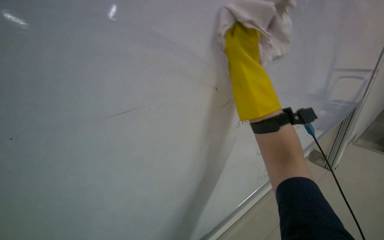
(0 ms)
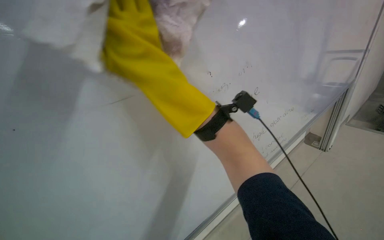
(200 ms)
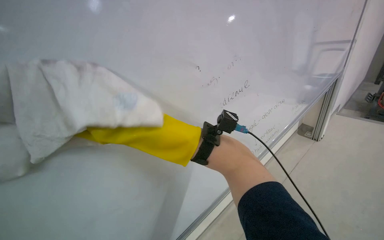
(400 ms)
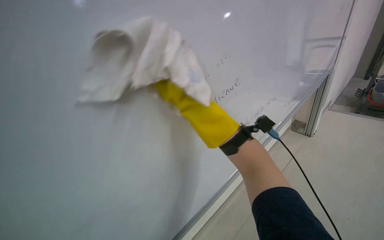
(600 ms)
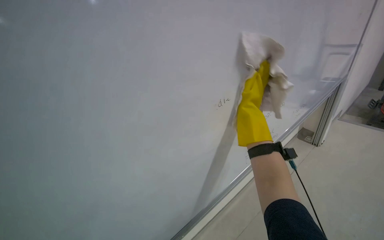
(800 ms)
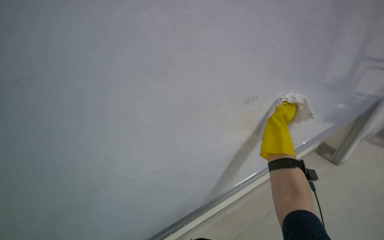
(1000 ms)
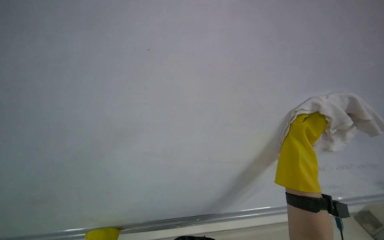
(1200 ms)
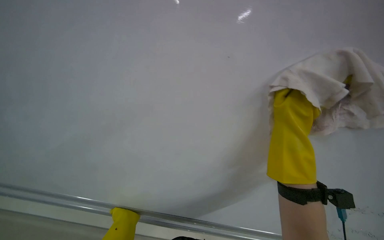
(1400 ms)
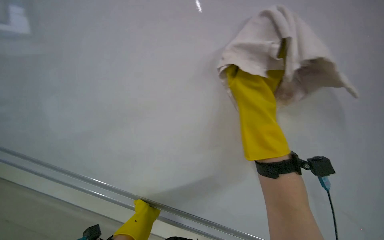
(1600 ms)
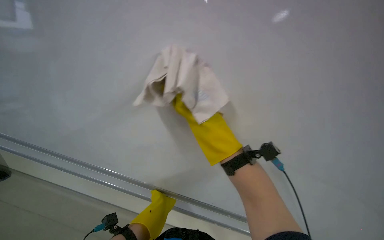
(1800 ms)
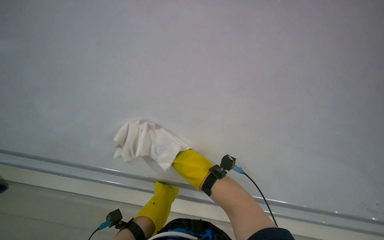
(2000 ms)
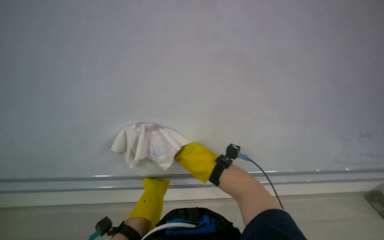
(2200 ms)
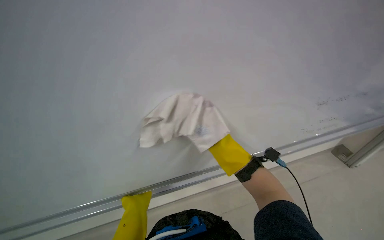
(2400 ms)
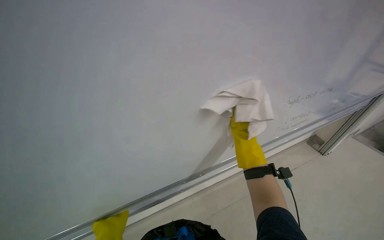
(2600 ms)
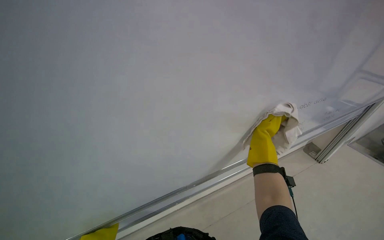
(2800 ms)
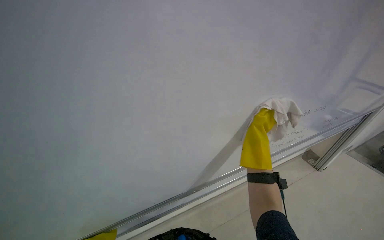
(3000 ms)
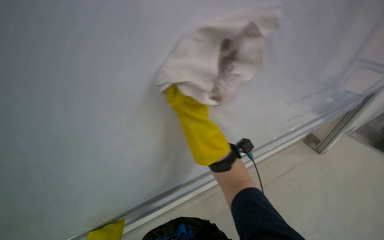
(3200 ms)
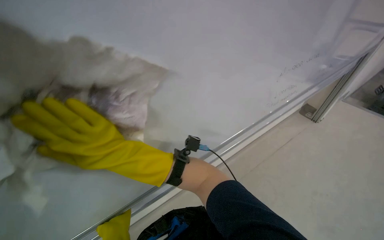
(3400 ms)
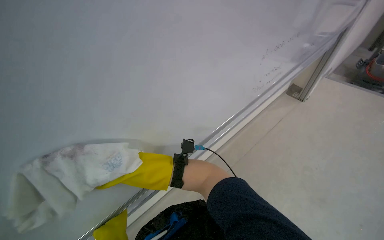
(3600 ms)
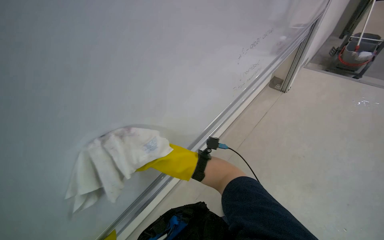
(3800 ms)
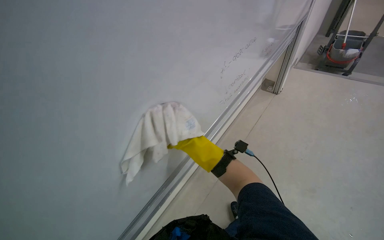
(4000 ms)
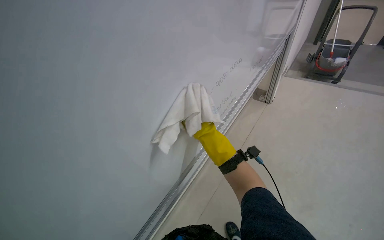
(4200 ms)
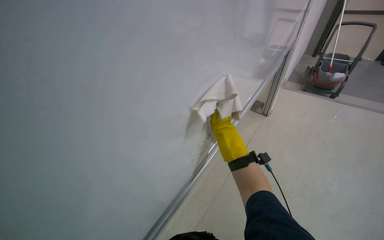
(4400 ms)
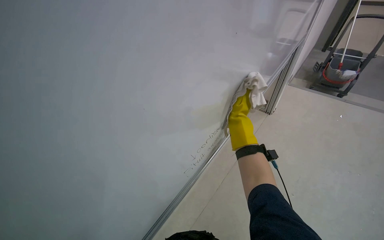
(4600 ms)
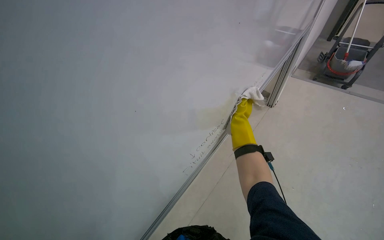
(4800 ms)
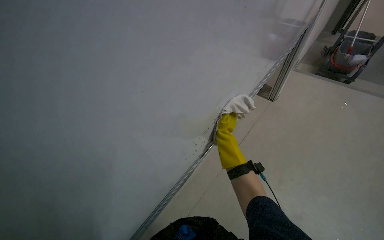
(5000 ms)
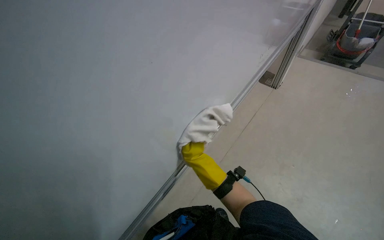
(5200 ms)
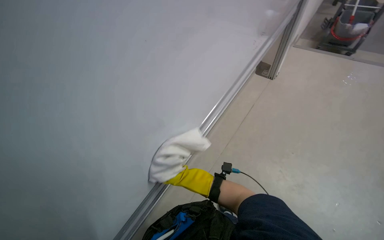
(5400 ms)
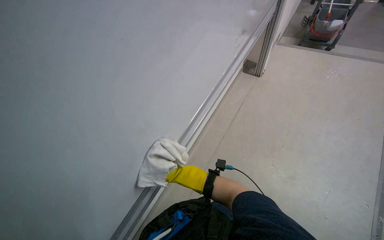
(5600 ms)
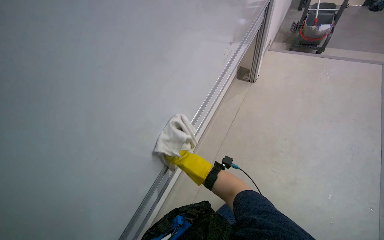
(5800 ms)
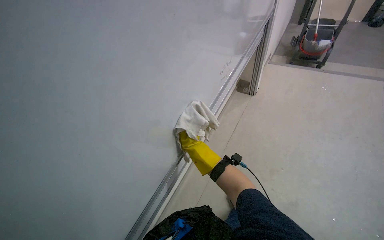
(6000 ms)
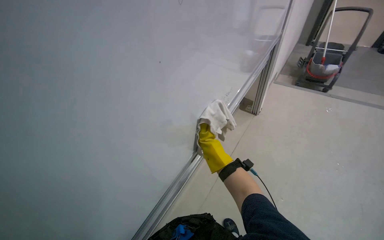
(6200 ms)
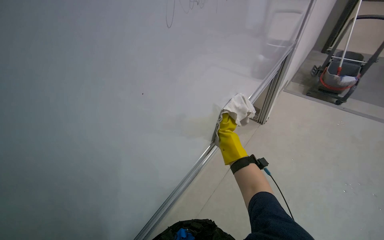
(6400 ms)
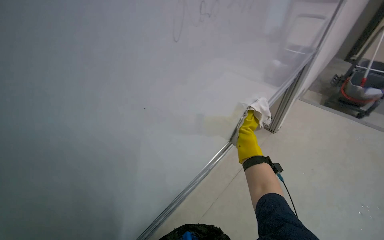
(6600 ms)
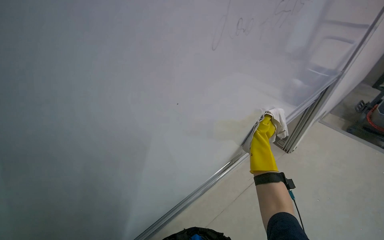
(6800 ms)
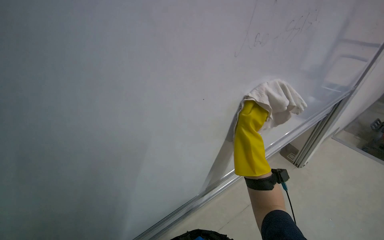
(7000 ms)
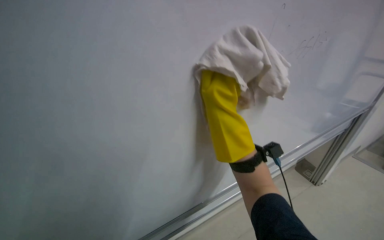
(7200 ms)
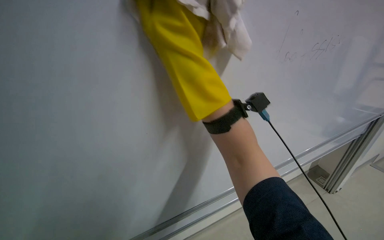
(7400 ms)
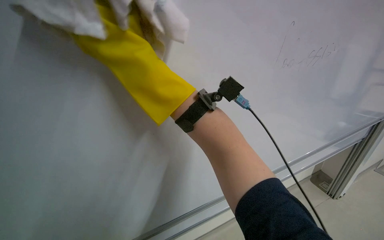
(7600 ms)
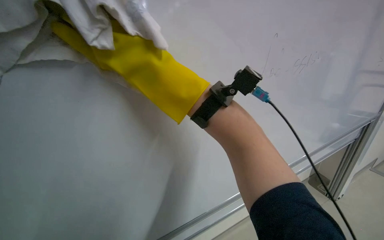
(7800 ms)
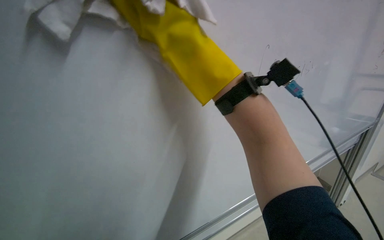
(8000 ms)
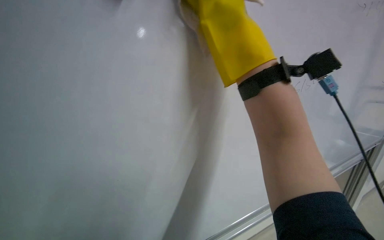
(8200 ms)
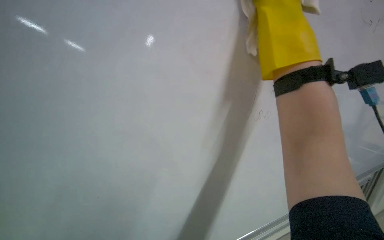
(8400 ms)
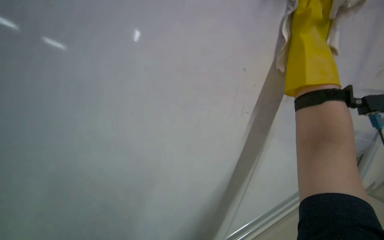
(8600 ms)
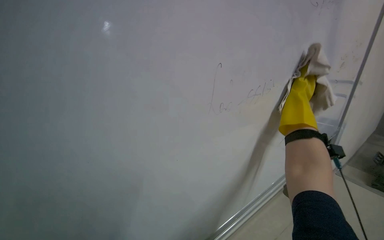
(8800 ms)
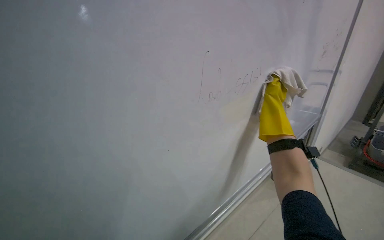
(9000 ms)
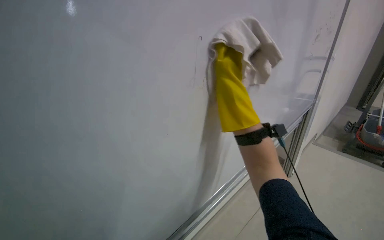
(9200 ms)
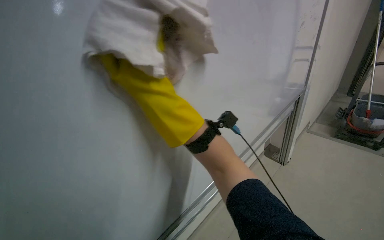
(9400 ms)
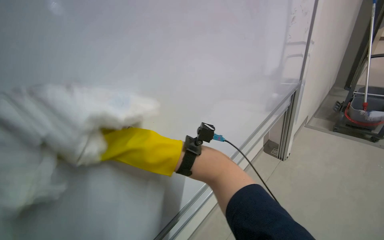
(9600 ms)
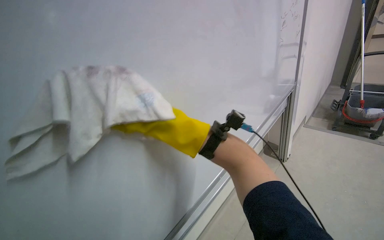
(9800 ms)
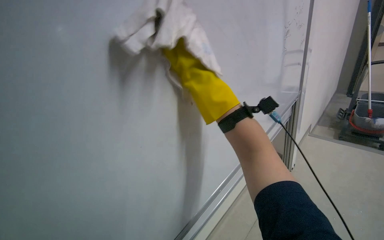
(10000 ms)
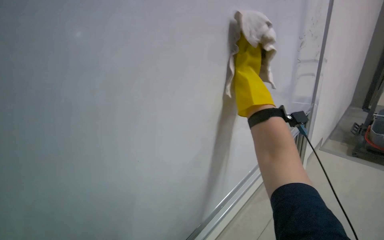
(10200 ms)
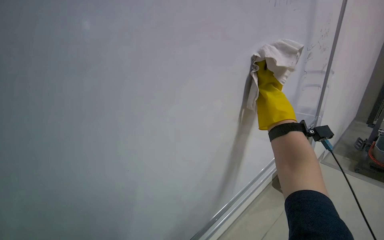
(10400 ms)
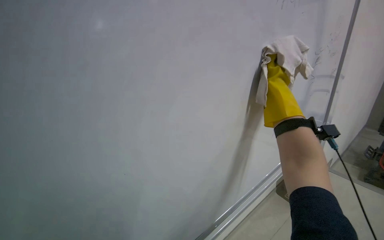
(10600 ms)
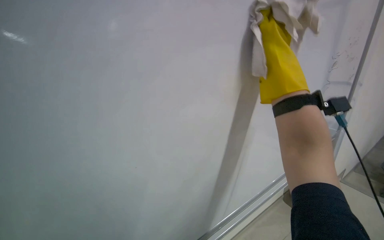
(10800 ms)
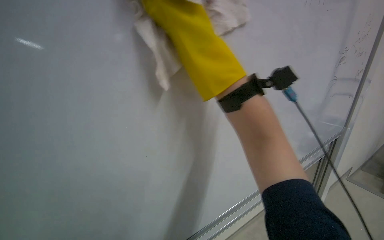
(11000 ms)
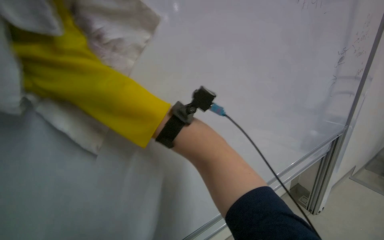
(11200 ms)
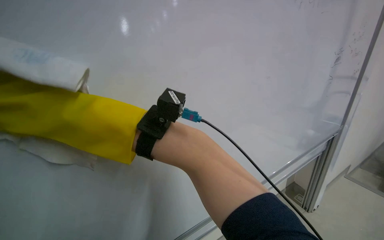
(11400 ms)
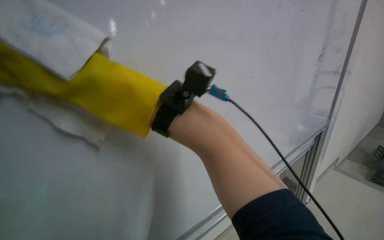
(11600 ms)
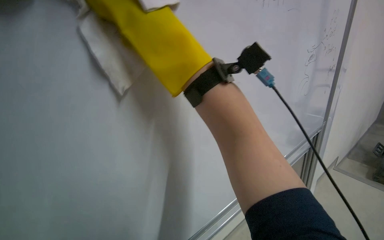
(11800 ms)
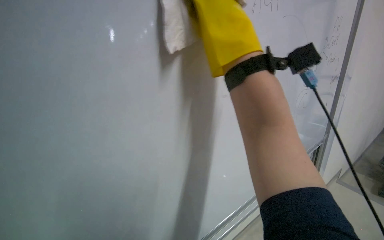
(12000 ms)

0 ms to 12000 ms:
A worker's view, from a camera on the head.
Job: wiping surfaces.
The whole recording: Wiping whiteboard surface. The worker wipes the whiteboard surface with a cloth, periodically re-wetting and wringing it.
0 ms to 1600 ms: The camera is aimed roughly 30 degrees further to the left.
4400 ms to 6000 ms: The right hand goes roughly 10 cm to the left, and travels down the picture and back again, about 25 cm each way.
6000 ms to 7600 ms: The wearer's head swings about 30 degrees to the left. The camera pitches upward, by approximately 25 degrees.
7600 ms to 9000 ms: The wearer looks some 60 degrees further to the left. The camera pitches downward, by about 35 degrees.
9000 ms to 10400 ms: The right hand goes to the left and returns, approximately 20 cm each way.
10400 ms to 12000 ms: The right hand reaches approximately 40 cm to the left, then returns.

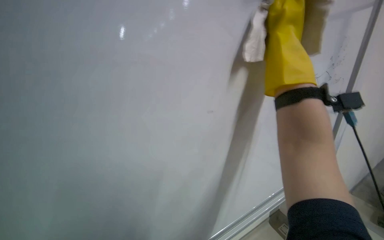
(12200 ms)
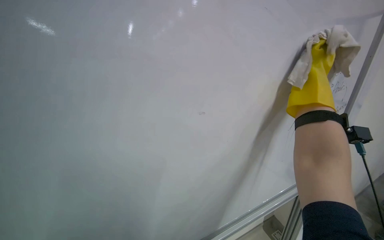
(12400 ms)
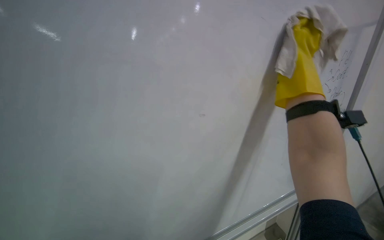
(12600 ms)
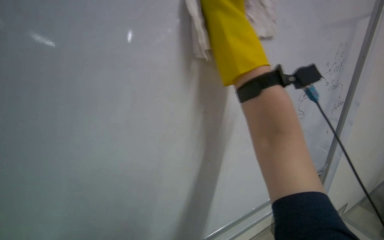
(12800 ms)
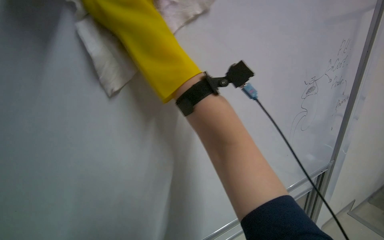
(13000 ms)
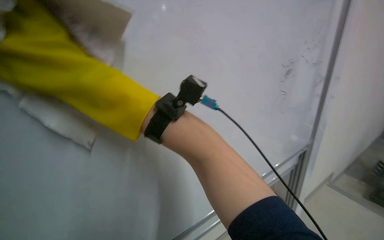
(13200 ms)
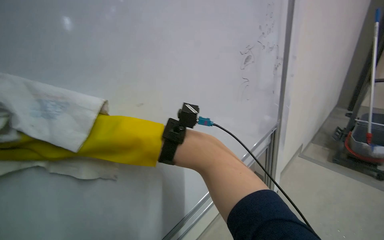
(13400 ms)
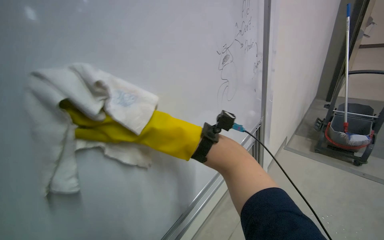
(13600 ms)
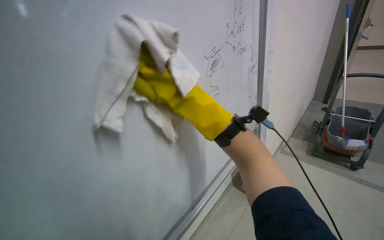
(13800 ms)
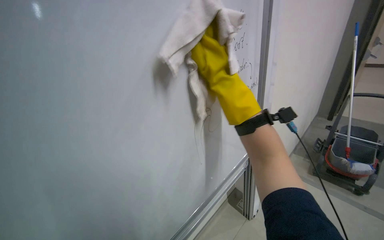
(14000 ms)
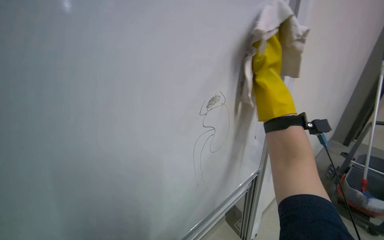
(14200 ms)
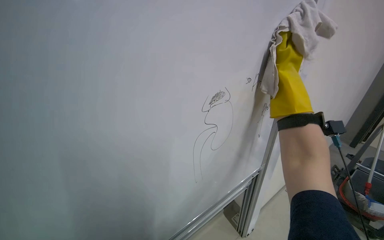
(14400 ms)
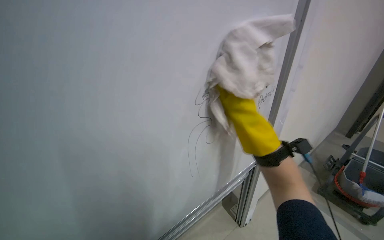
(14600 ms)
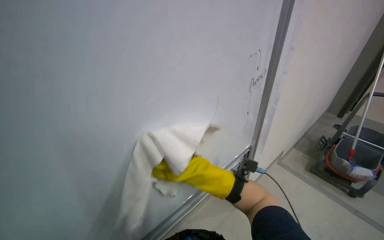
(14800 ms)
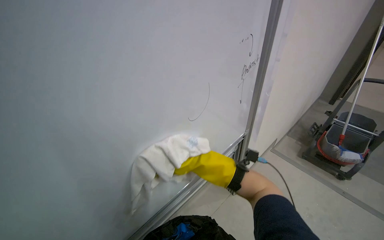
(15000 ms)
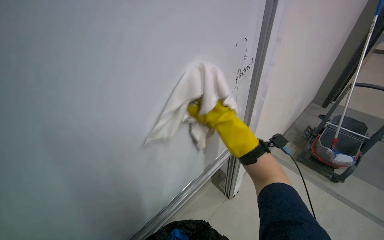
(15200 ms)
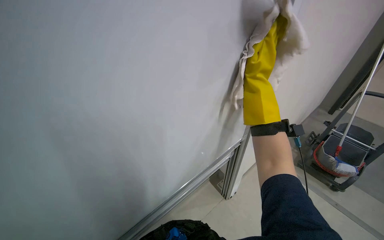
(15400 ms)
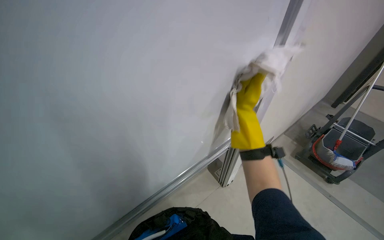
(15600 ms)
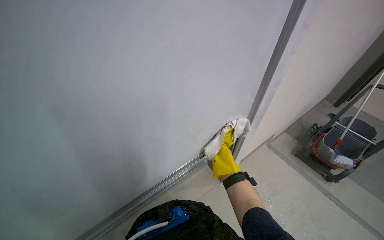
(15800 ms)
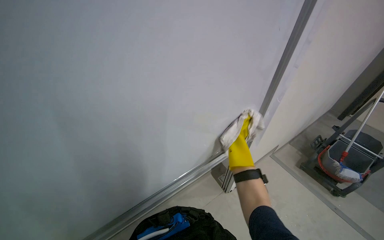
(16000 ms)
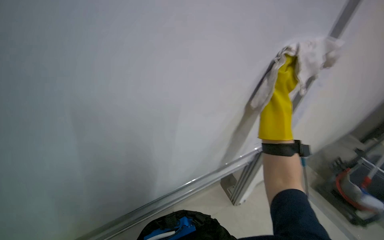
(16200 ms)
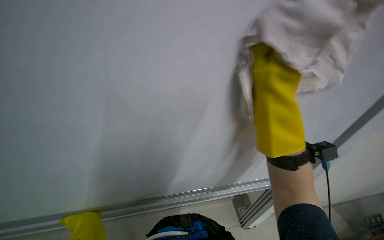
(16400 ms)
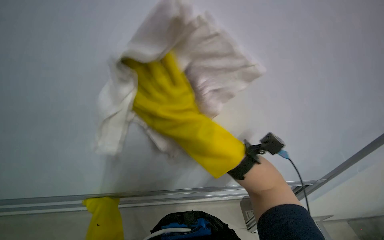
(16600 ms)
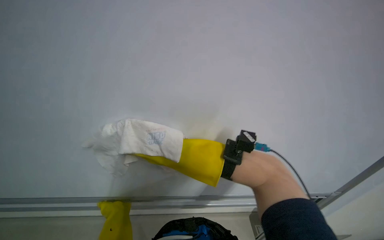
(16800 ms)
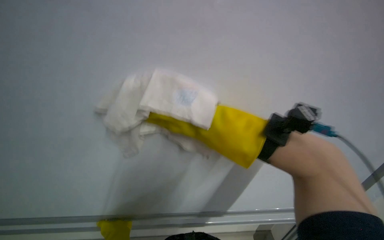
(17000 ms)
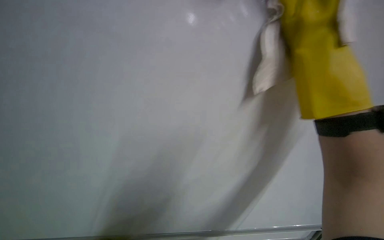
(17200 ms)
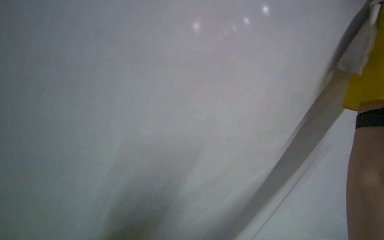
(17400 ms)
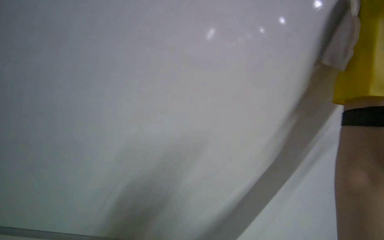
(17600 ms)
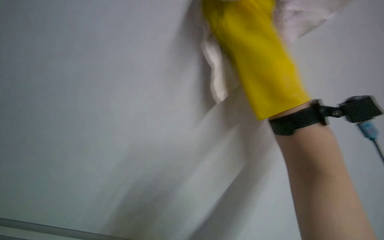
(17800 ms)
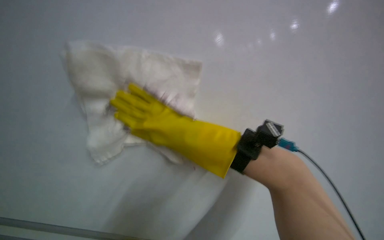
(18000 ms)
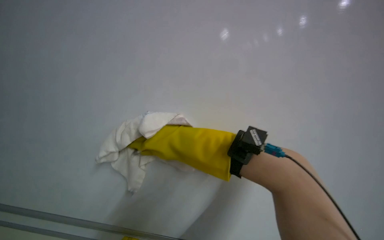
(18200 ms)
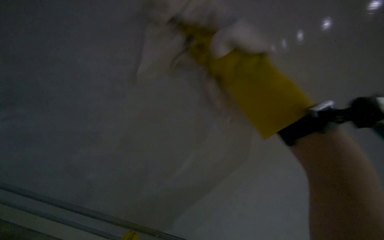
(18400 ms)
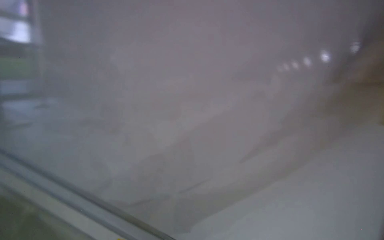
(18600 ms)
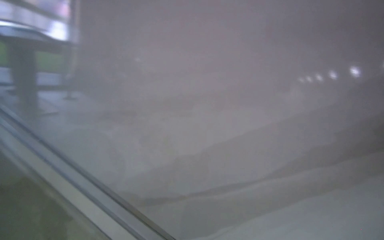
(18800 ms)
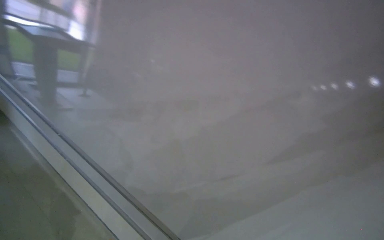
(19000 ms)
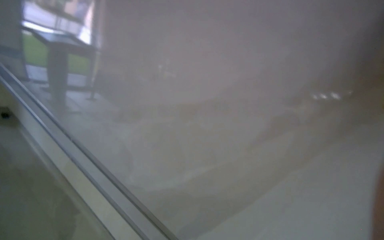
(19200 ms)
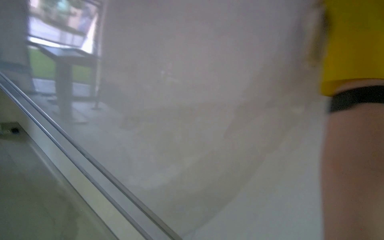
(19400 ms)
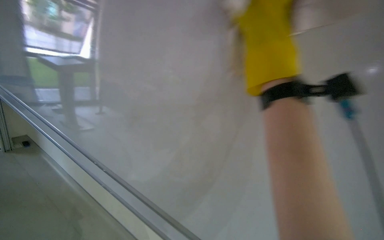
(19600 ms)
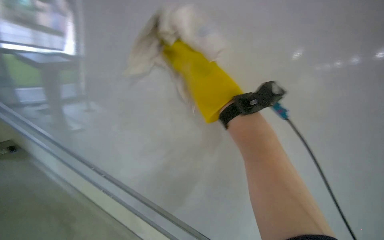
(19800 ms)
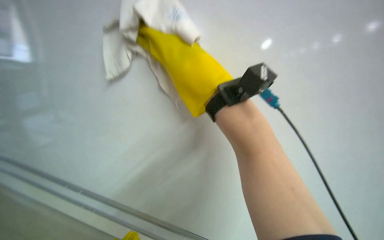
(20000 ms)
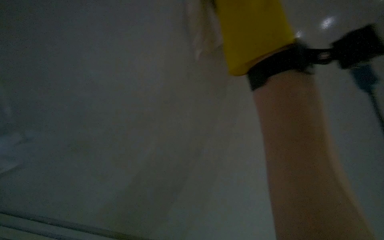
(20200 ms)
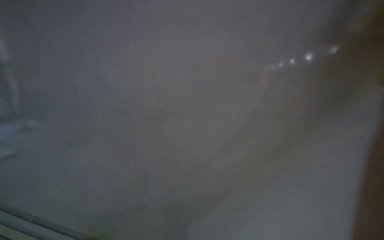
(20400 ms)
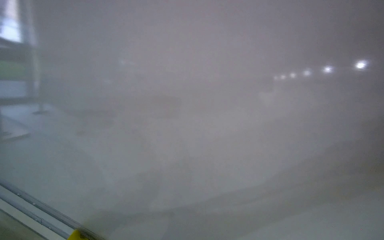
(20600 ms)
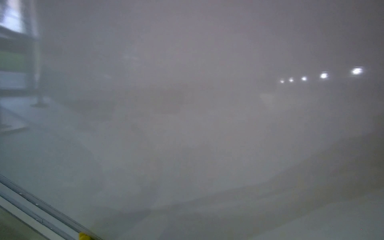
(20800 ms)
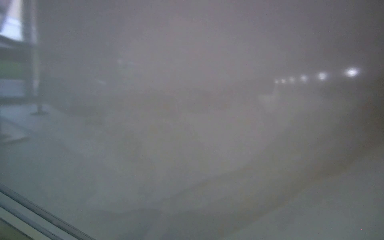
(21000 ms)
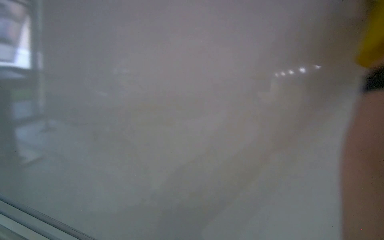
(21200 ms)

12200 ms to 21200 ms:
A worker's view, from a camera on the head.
Job: wiping surfaces.
The whole recording: Wiping whiteboard surface. The worker wipes the whiteboard surface with a cloth, periodically re-wetting and wringing it.
12200 ms to 13800 ms: The wearer's head swings about 25 degrees to the right.
15200 ms to 16600 ms: The wearer's head swings roughly 15 degrees to the left. The right hand moves nearer to the camera, to the left and up the picture, roughly 35 cm.
16600 ms to 18200 ms: The view pans to the left by roughly 20 degrees.
